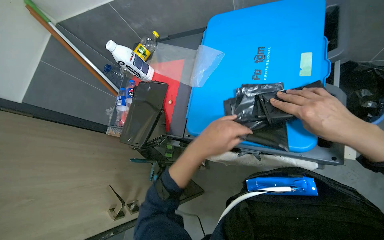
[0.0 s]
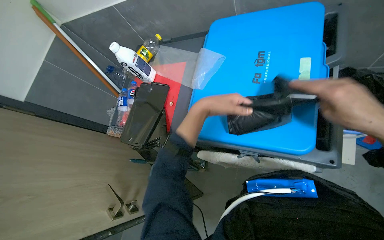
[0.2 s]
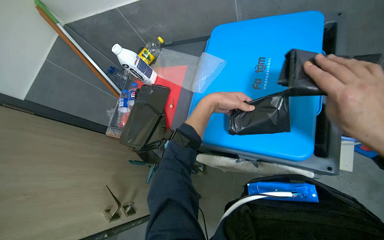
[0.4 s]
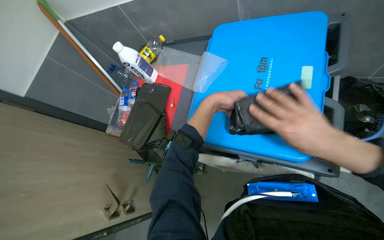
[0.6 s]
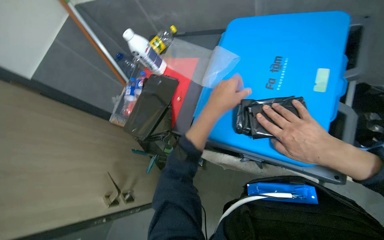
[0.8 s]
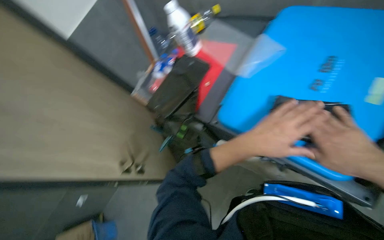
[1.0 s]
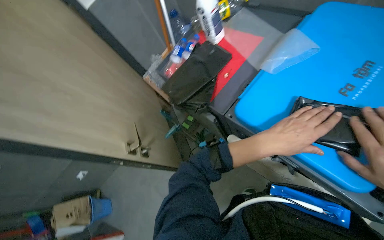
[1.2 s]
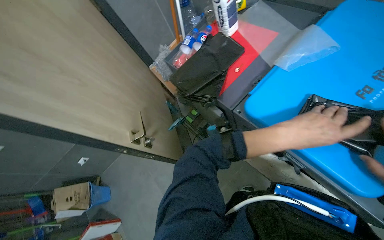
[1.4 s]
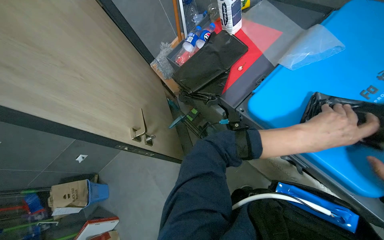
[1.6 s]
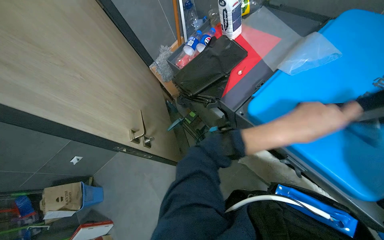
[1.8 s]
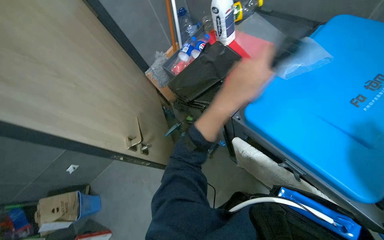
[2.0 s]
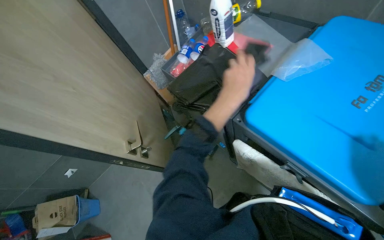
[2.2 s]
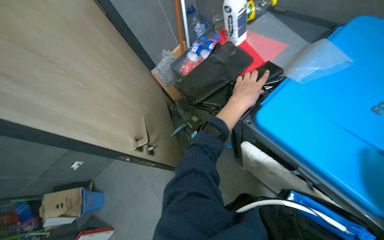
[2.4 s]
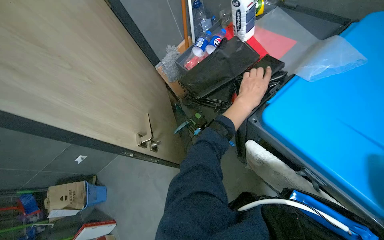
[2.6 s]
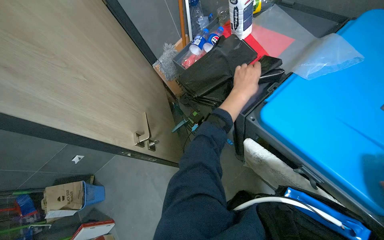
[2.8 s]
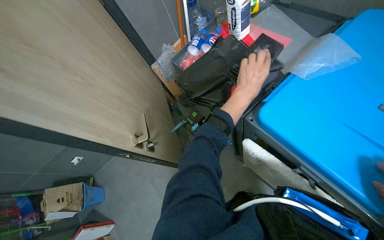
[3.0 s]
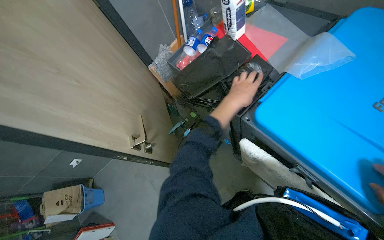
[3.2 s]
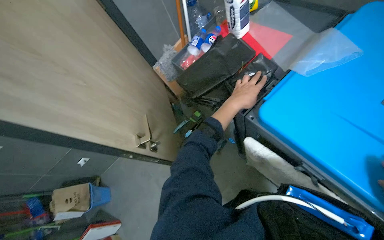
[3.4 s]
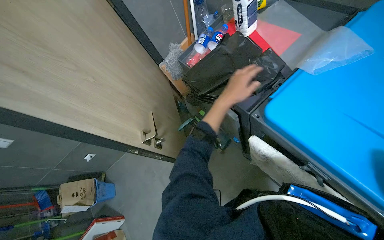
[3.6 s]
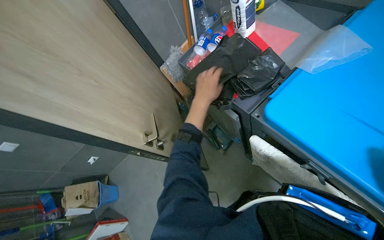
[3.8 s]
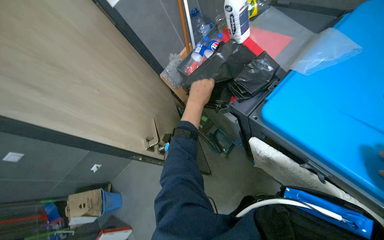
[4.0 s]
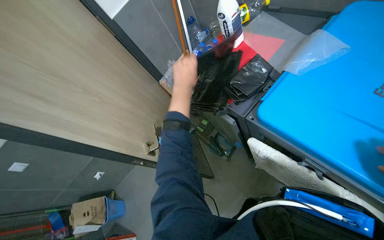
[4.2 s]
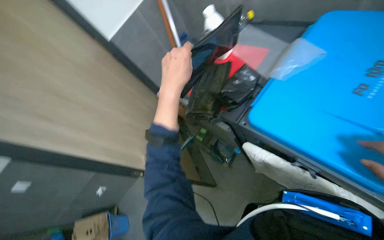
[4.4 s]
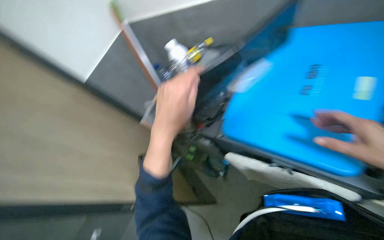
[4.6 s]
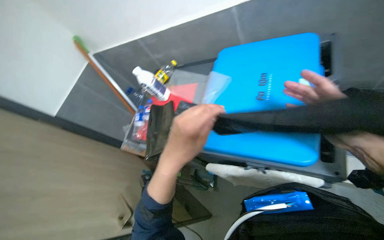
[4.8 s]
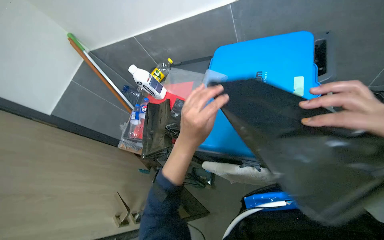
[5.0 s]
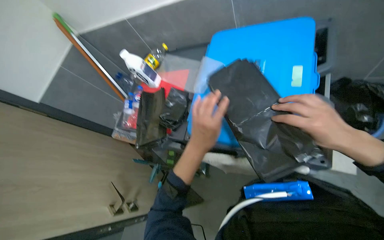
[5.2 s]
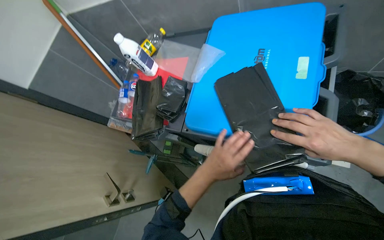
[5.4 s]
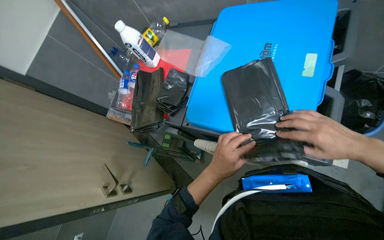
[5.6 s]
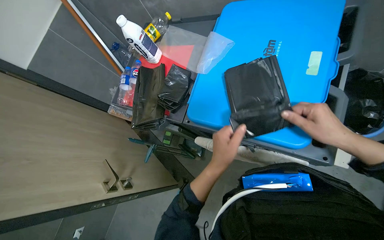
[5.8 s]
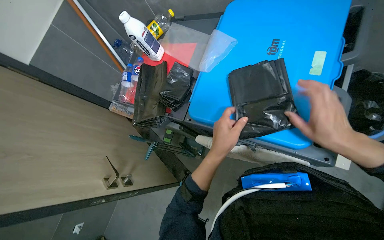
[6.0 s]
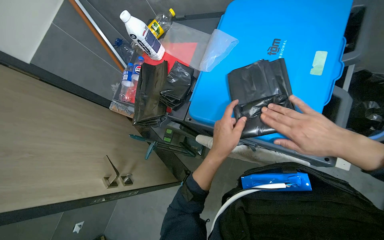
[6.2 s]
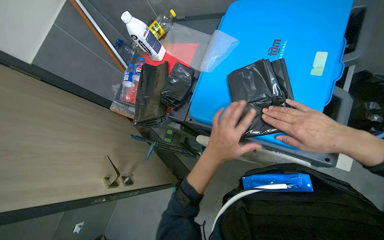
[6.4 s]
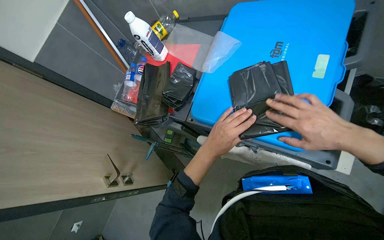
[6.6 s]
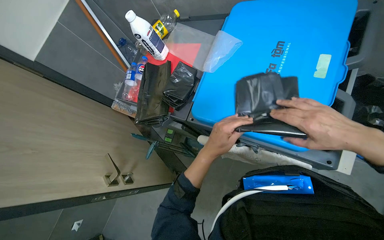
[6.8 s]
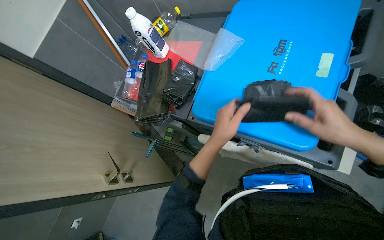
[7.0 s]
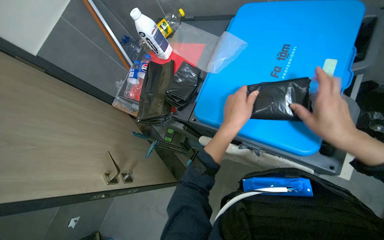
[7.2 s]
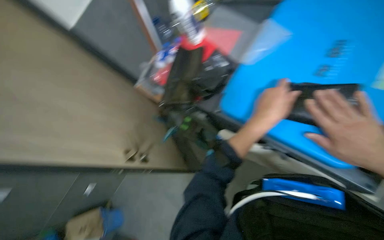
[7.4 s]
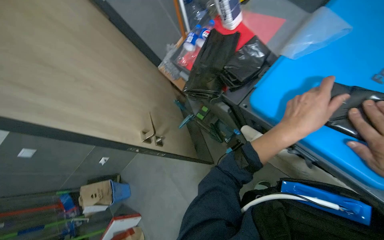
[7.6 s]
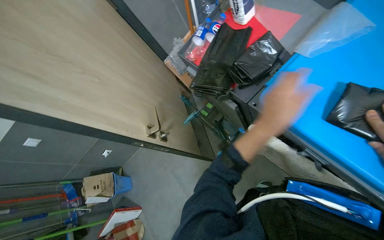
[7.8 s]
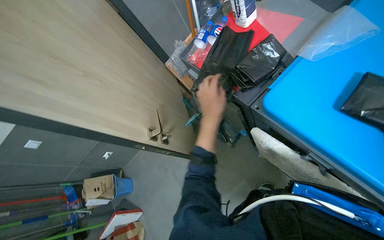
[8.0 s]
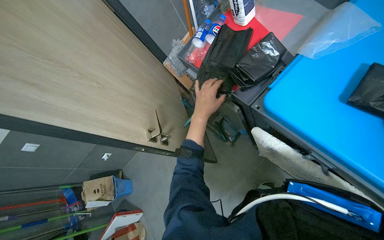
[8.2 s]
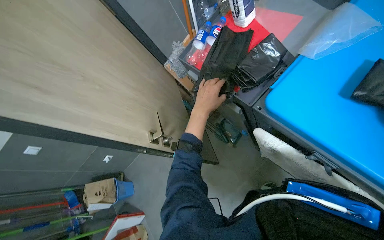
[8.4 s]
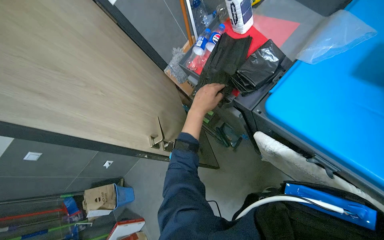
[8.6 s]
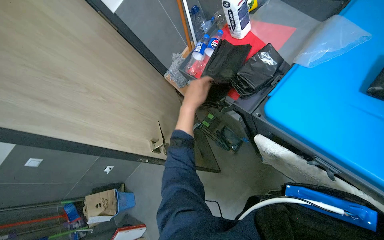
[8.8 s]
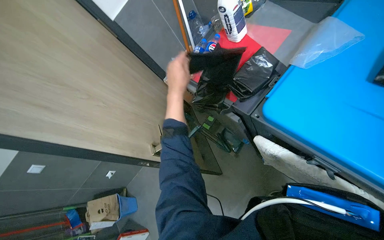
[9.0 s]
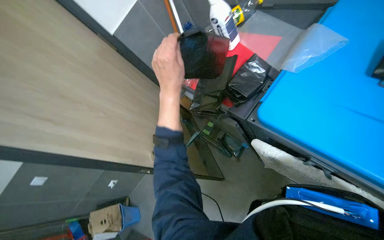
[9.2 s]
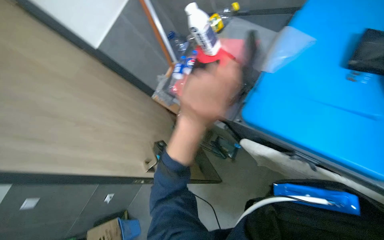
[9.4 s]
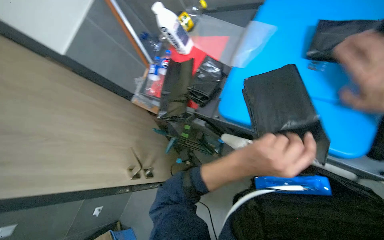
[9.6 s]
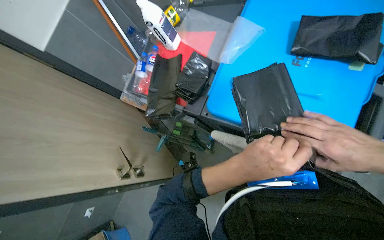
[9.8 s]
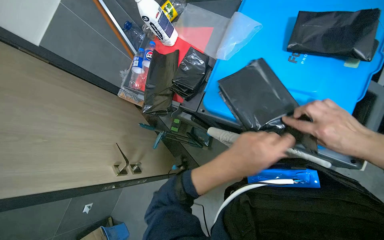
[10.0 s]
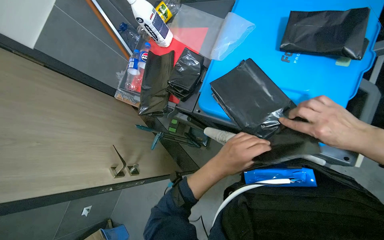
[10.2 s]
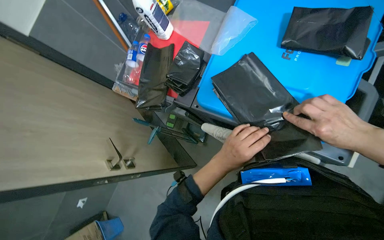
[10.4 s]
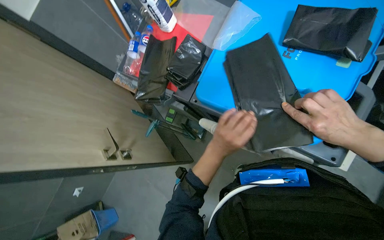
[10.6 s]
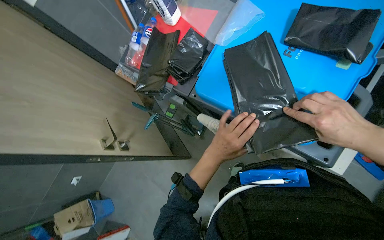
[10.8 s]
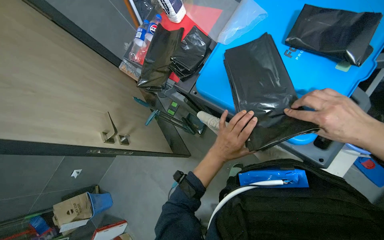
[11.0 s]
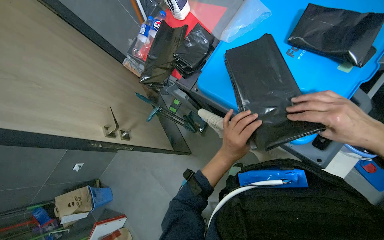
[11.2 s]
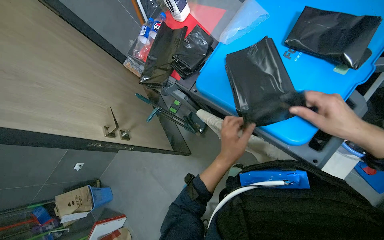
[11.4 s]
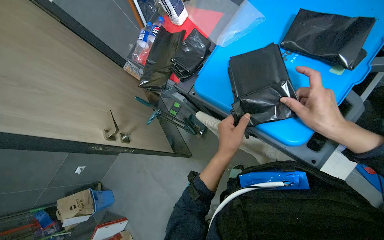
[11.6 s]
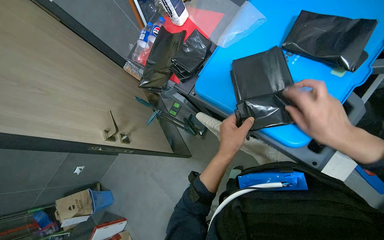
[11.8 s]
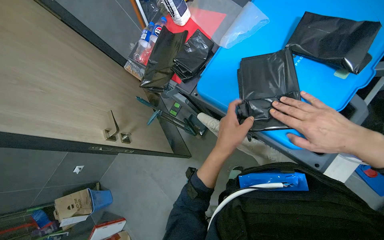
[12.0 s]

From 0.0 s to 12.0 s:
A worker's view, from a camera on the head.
Job: preparing cleaning supplies.
The whole recording: Unfolding and preparing trash bags. The worker unfolds and neatly stacks black trash bags, then places them into a bucket.
From 0.0 s to 1.6 s: The scene turns about 35 degrees clockwise in the picture.
From 1.6 s to 3.0 s: The left hand moves up the picture, to the left and farther from the camera, roughly 25 cm.
From 3.0 s to 4.4 s: The left hand shifts about 25 cm to the left and nearer to the camera.
From 4.4 s to 6.0 s: The head rotates approximately 20 degrees to the right.
From 6.0 s to 7.6 s: The wearer's head swings roughly 25 degrees to the left.
From 7.6 s to 9.0 s: The left hand moves to the left, up the picture and farther from the camera, approximately 35 cm.
From 9.0 s to 10.4 s: The head turns to the right by some 20 degrees. The left hand heads to the right and down the picture, covering approximately 35 cm.

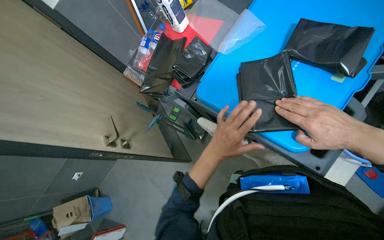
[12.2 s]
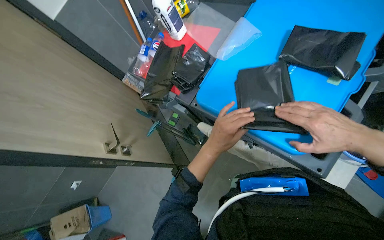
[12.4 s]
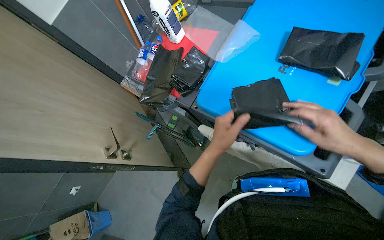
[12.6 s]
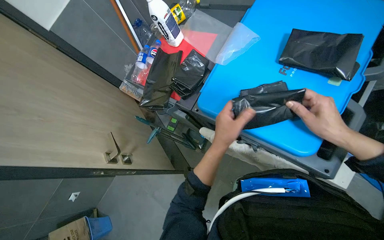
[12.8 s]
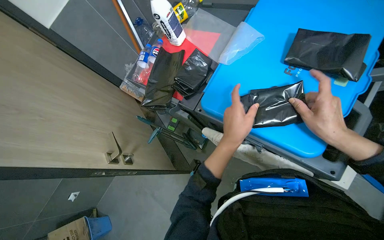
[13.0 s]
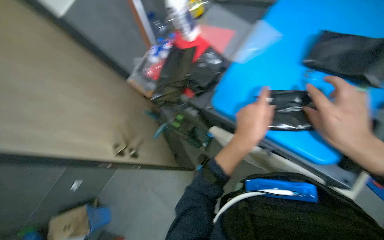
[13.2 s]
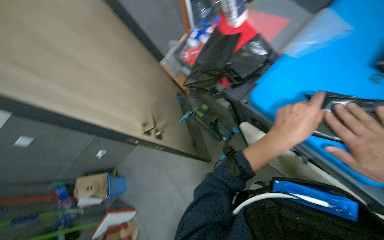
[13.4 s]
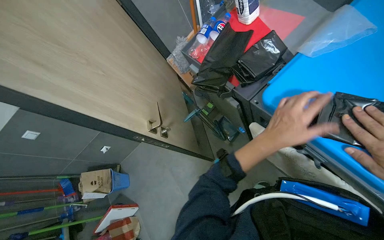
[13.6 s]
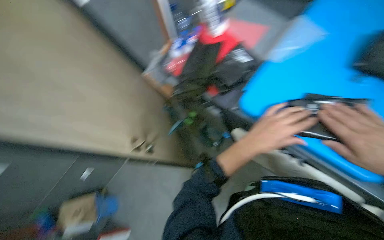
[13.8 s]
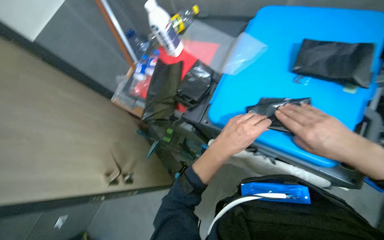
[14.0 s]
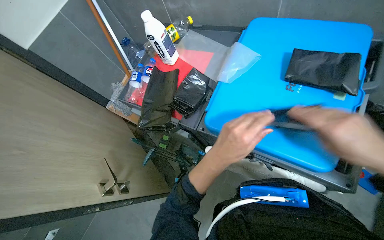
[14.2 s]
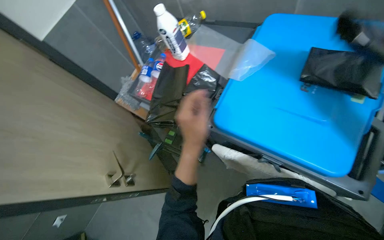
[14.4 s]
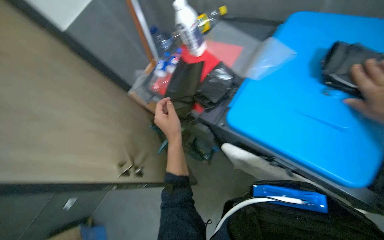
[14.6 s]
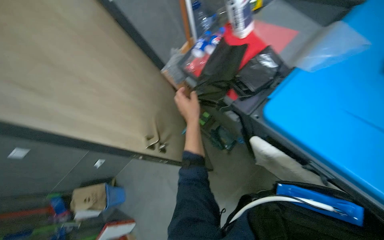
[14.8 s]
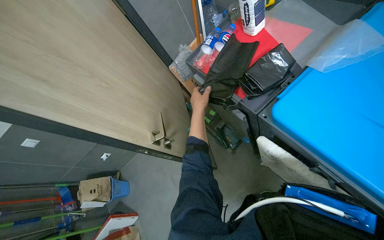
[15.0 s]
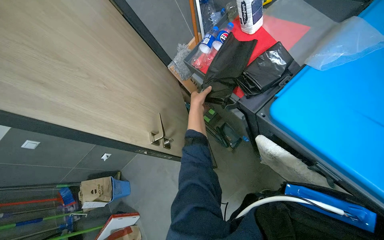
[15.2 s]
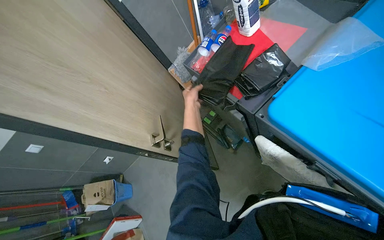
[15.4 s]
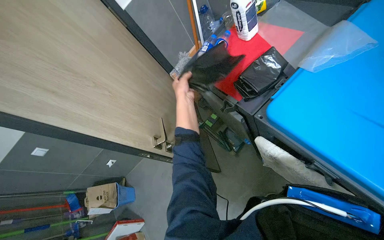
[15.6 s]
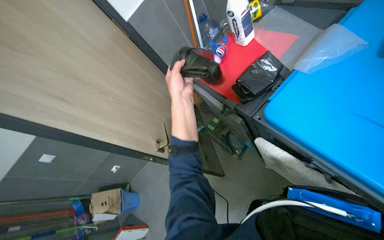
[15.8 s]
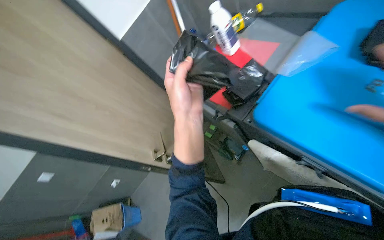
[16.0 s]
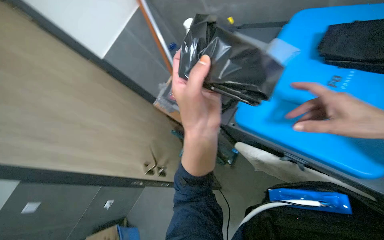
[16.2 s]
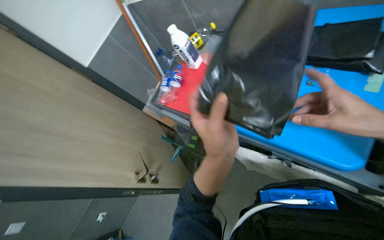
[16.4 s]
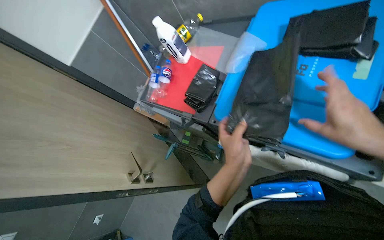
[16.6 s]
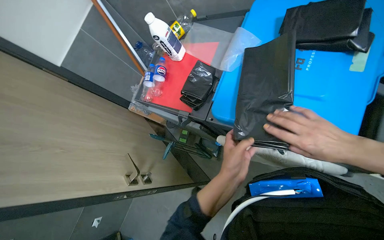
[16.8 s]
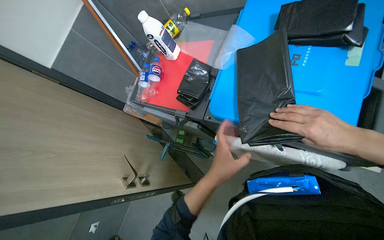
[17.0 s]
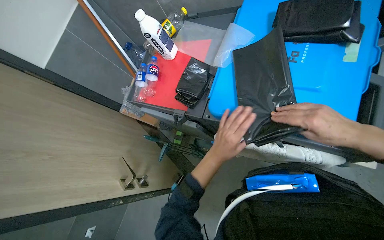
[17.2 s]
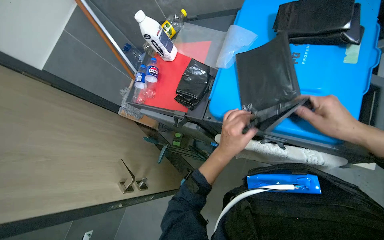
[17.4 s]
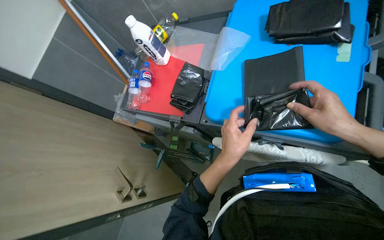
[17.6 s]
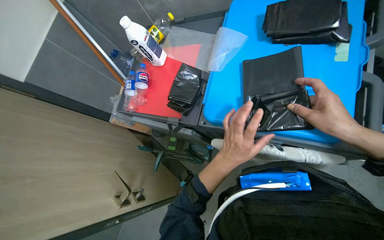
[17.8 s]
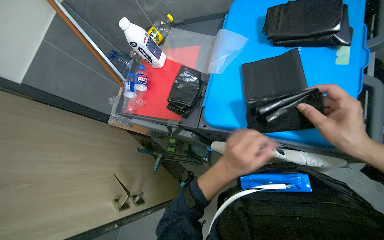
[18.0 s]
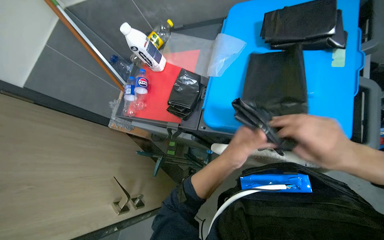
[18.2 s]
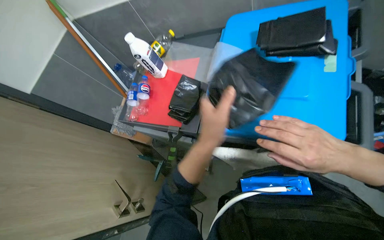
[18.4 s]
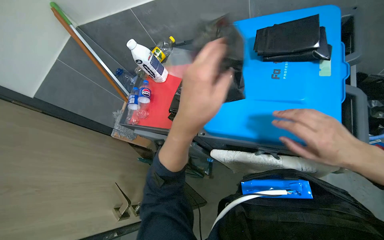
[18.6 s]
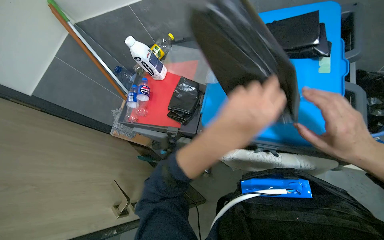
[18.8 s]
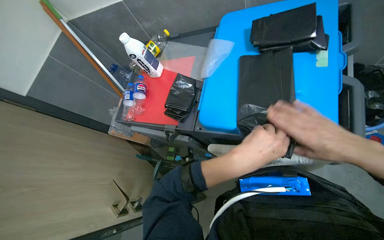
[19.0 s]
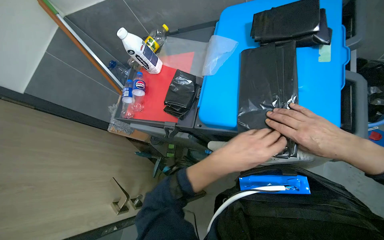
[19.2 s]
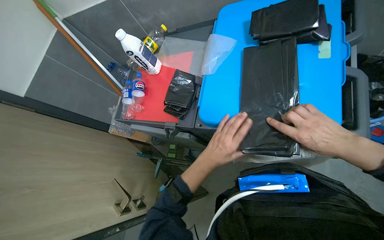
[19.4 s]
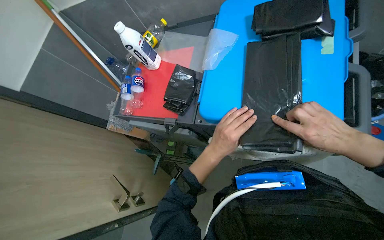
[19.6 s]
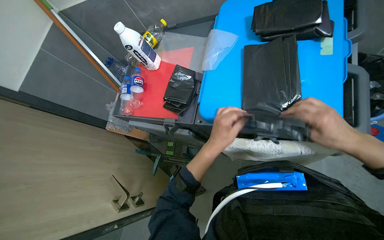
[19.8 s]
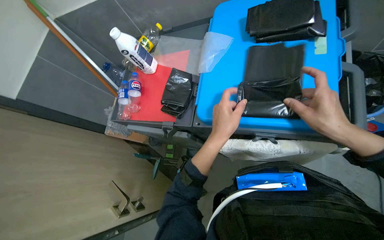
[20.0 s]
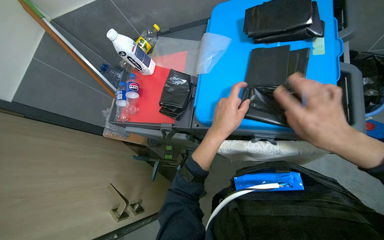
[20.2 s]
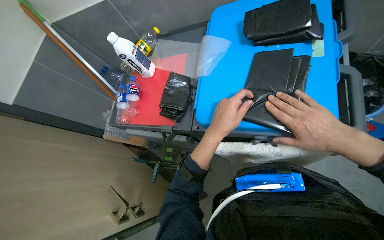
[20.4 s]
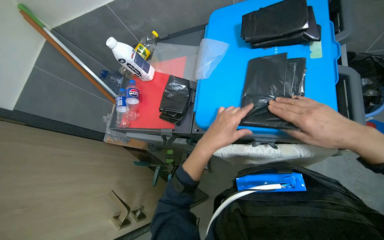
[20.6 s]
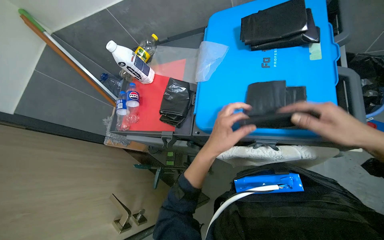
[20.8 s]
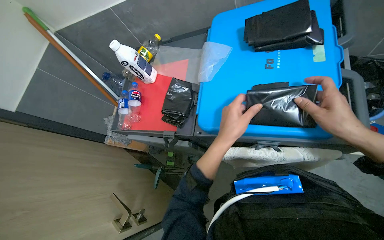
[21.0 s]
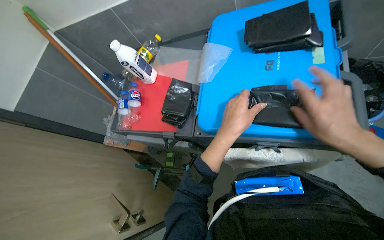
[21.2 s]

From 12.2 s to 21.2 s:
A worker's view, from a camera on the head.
Job: preparing cleaning supplies.
The whole recording: Unfolding and preparing trash bags. The worker unfolds and neatly stacks black trash bags, then places them into a bucket.
From 13.8 s to 15.2 s: The left hand travels to the left and farther from the camera by some 30 cm.
From 15.2 s to 16.6 s: The left hand is displaced nearer to the camera, to the right and down the picture by about 40 cm.
From 18.2 s to 19.8 s: The left hand travels nearer to the camera and back again, roughly 15 cm each way.
From 19.8 s to 21.2 s: The left hand goes about 10 cm up the picture.
